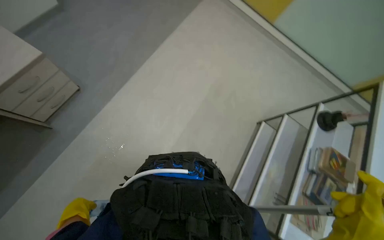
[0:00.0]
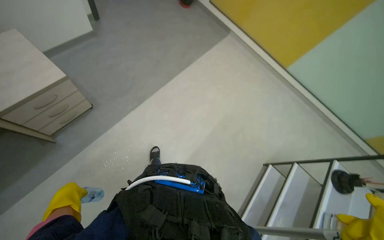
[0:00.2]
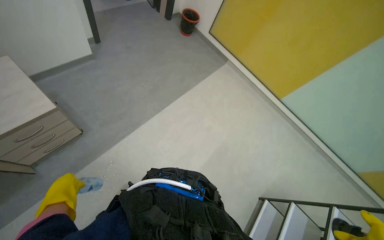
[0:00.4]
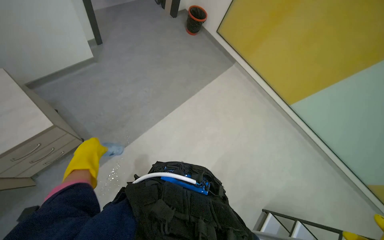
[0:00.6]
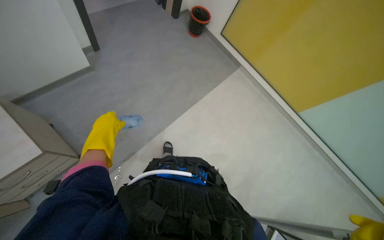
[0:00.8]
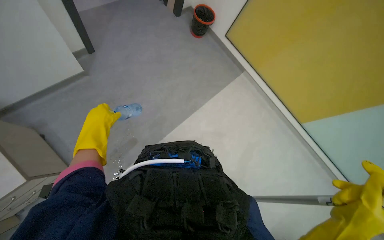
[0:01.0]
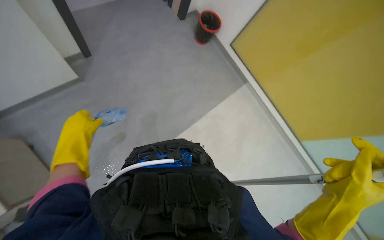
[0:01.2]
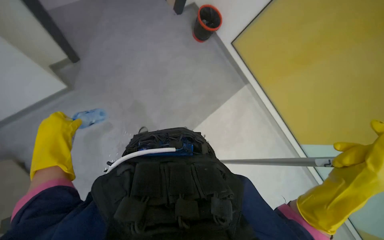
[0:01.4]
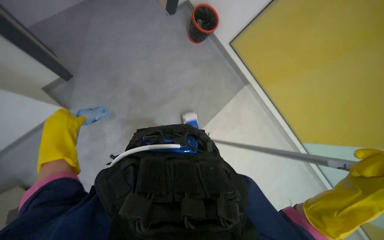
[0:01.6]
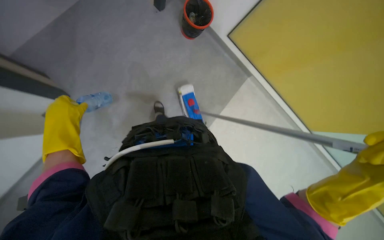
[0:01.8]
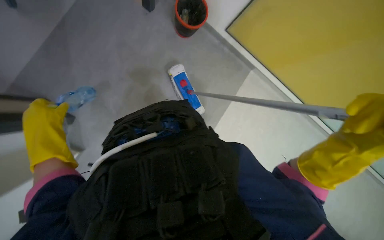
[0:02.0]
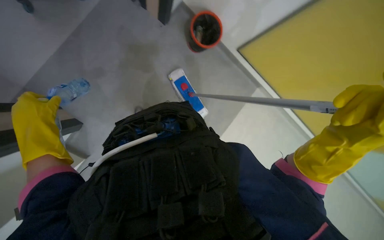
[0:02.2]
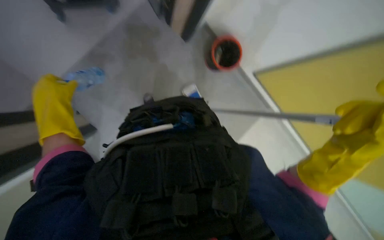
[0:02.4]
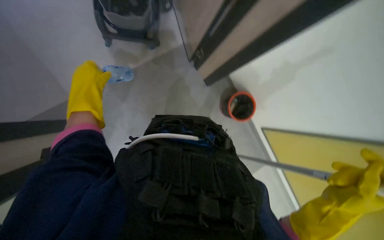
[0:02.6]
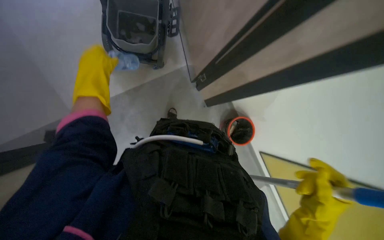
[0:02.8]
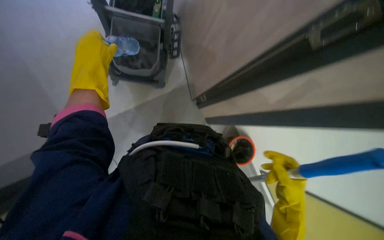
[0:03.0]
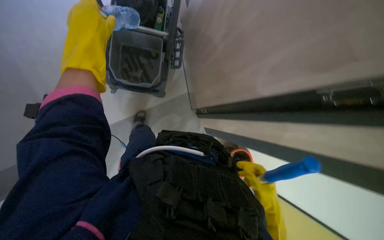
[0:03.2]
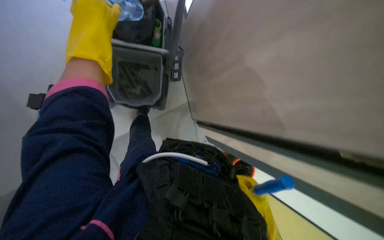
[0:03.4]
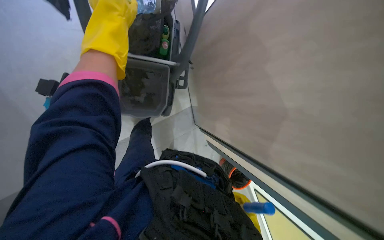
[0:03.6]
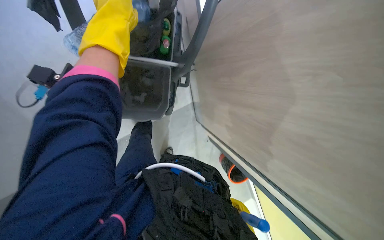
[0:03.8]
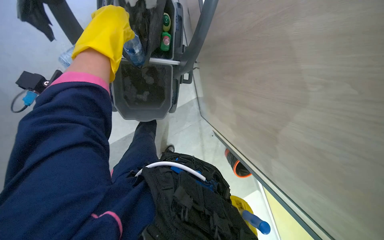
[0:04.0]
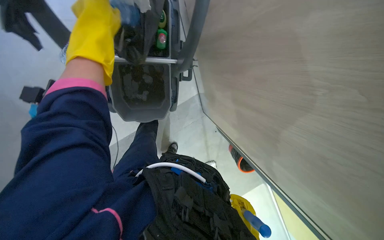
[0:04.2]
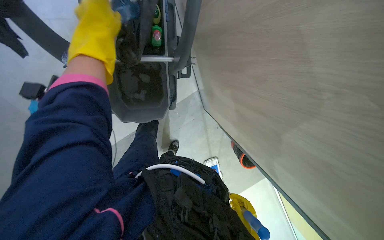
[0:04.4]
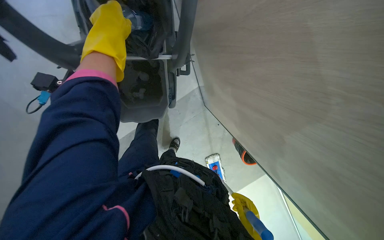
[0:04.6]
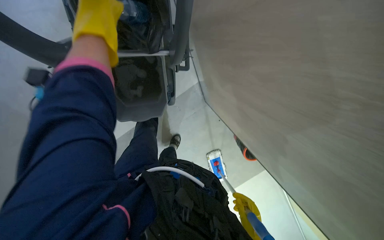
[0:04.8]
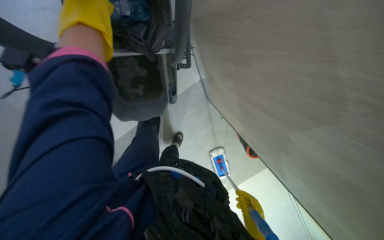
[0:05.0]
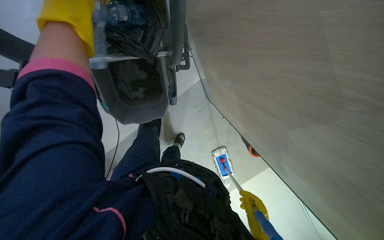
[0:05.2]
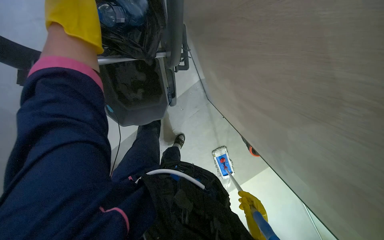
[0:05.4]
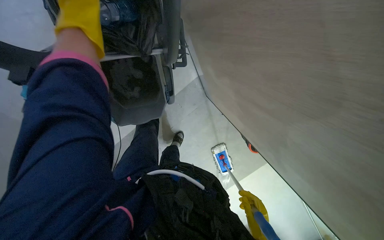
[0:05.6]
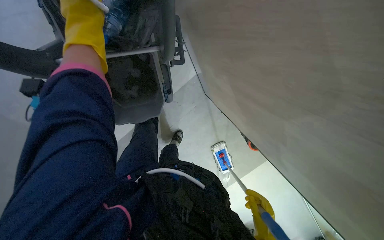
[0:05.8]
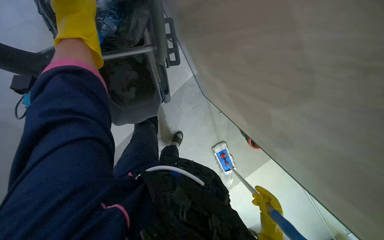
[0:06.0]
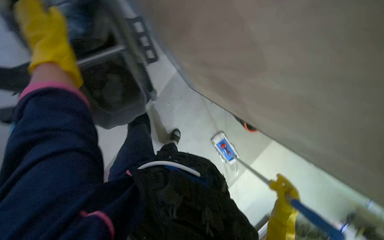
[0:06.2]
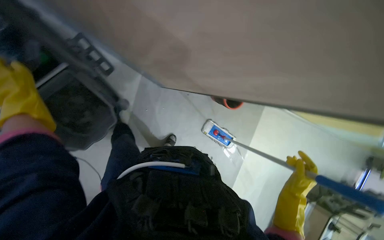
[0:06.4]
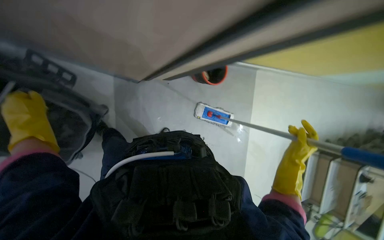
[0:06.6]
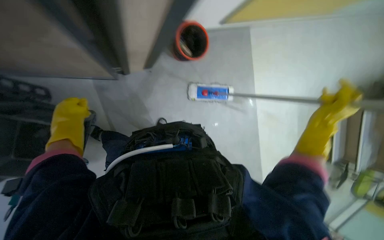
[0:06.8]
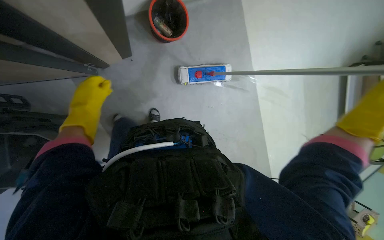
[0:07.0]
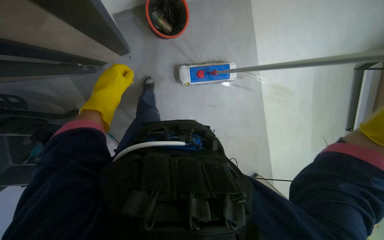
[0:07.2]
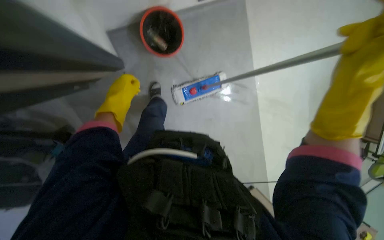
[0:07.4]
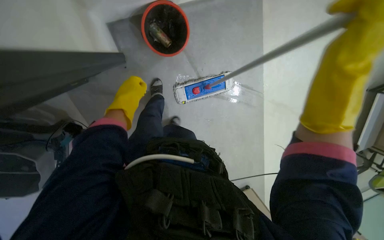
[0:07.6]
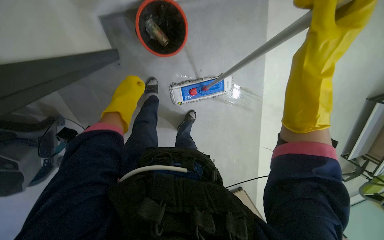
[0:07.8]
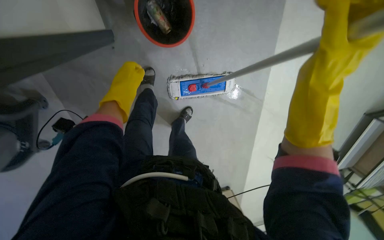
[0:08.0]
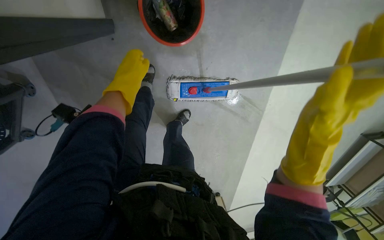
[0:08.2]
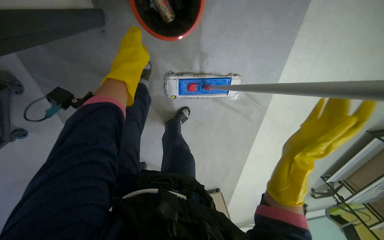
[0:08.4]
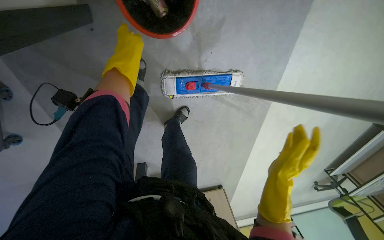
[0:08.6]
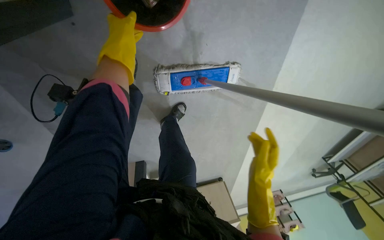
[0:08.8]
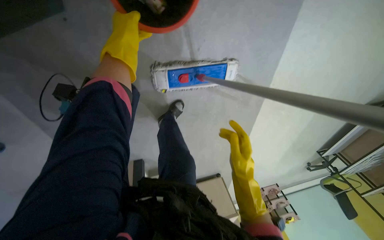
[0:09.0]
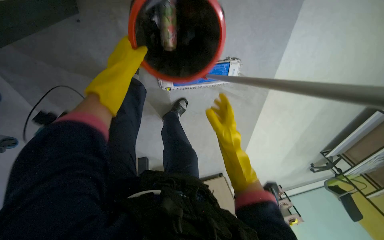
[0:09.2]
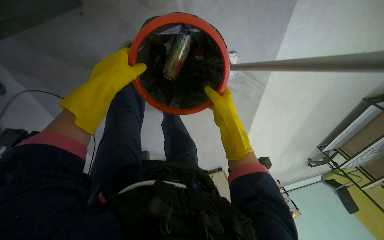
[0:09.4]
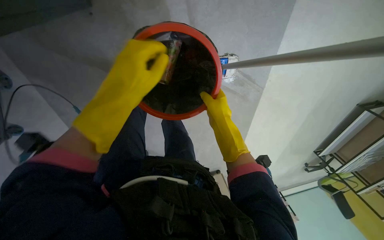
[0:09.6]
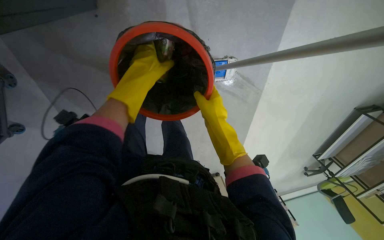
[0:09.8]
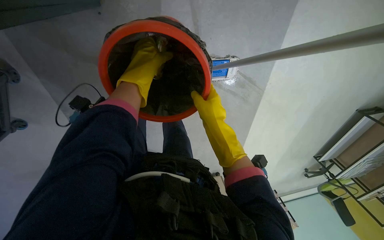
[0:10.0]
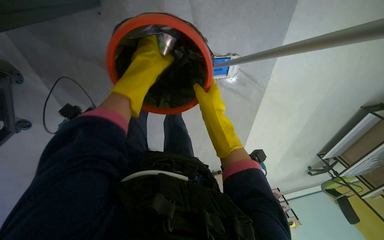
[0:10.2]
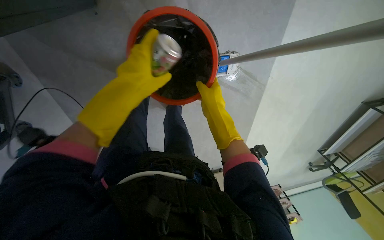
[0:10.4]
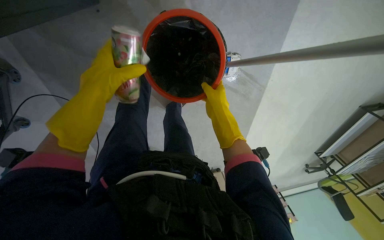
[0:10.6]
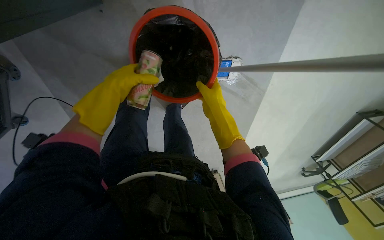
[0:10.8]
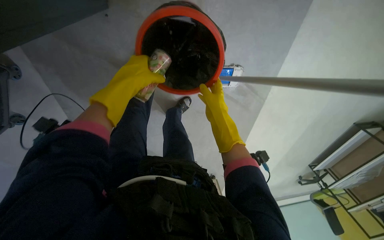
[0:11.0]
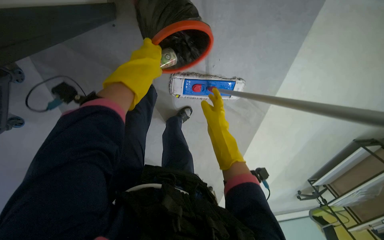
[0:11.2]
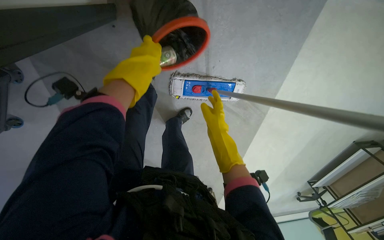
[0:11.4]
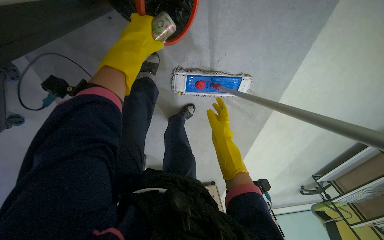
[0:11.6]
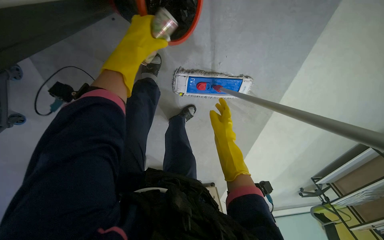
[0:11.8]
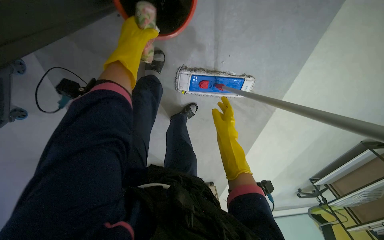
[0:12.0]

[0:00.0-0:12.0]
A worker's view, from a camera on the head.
Job: managing trash.
The whole recording: Collecting trash from floor. The worker picks up various items from the floor and places them into a trash bin on the cart.
0:00.0 to 0:01.6: The wearer moves some 1 m.
0:01.6 to 0:03.0: The camera pitches upward, by about 25 degrees.
0:03.0 to 0:04.4: The left hand goes about 10 cm nearer to the camera.
0:06.0 to 0:07.6: The wearer looks approximately 20 degrees further downward. The scene rotates counterclockwise by roughly 65 degrees.
0:07.6 to 0:09.0: The camera travels about 40 cm. The camera pitches downward, by some 15 degrees.
0:09.0 to 0:10.4: The left hand moves down the picture and nearer to the camera, roughly 30 cm. The right hand is displaced to the left and up the picture by roughly 10 cm.
0:10.4 to 0:12.0: The left hand is displaced up the picture and farther from the camera by about 20 cm.

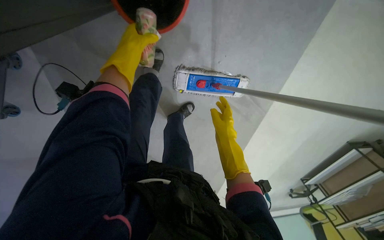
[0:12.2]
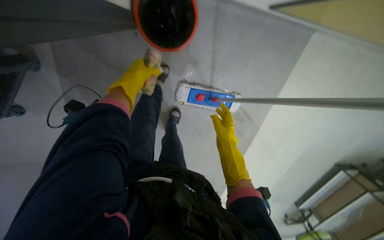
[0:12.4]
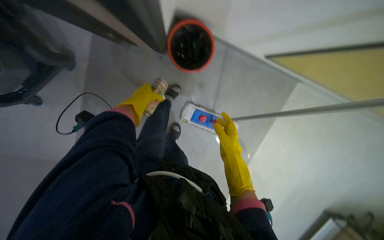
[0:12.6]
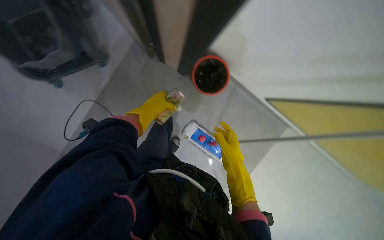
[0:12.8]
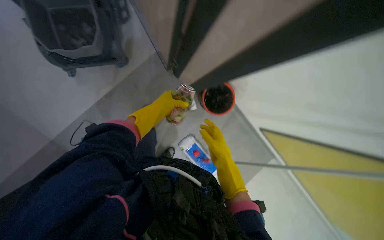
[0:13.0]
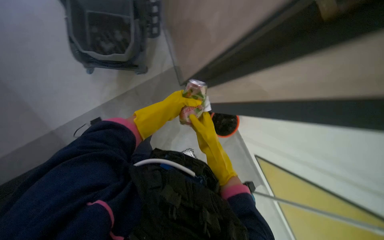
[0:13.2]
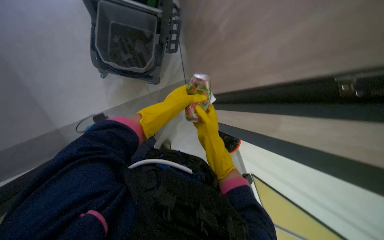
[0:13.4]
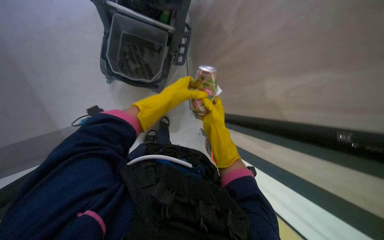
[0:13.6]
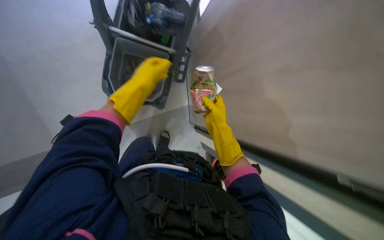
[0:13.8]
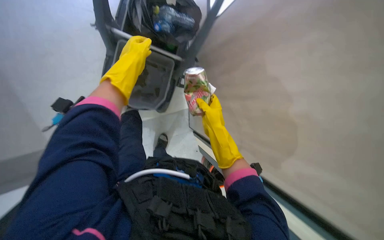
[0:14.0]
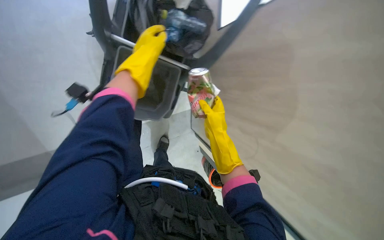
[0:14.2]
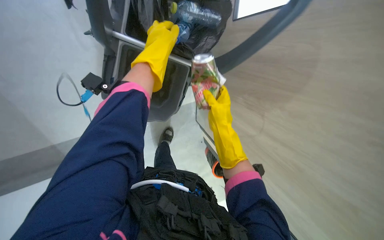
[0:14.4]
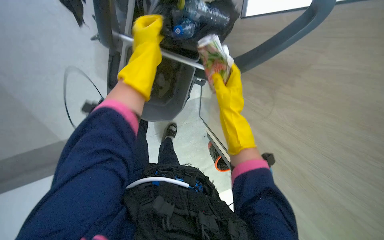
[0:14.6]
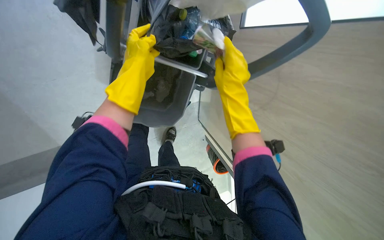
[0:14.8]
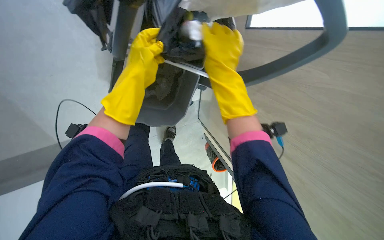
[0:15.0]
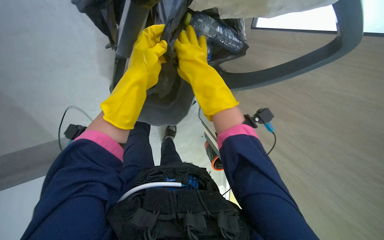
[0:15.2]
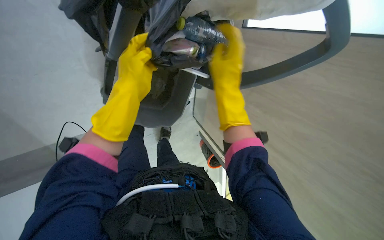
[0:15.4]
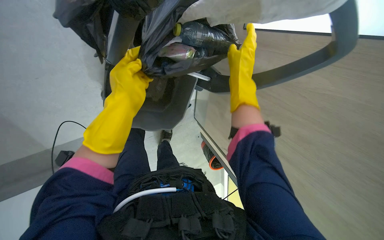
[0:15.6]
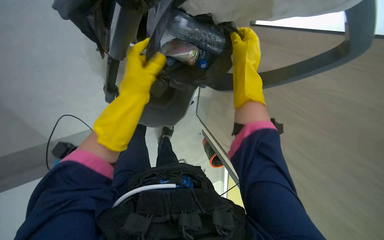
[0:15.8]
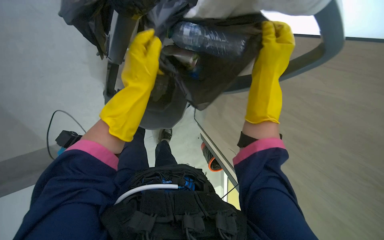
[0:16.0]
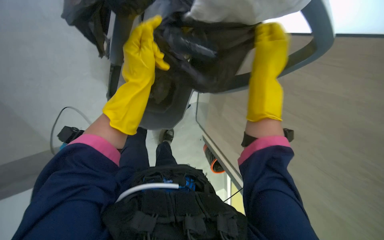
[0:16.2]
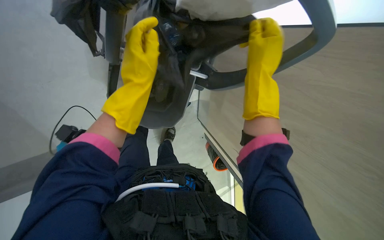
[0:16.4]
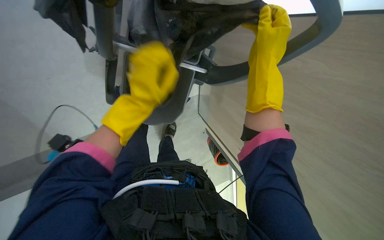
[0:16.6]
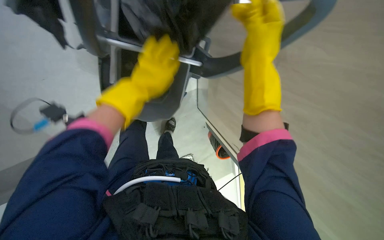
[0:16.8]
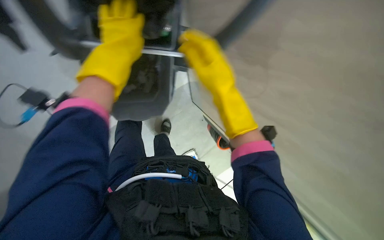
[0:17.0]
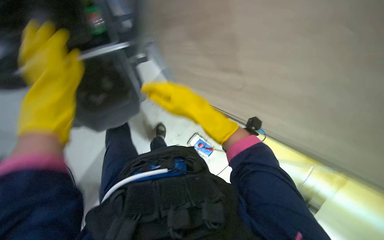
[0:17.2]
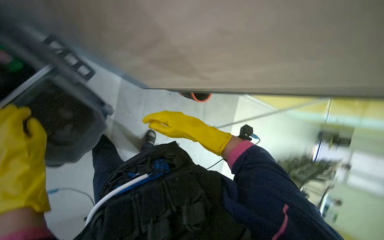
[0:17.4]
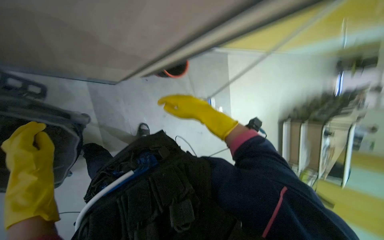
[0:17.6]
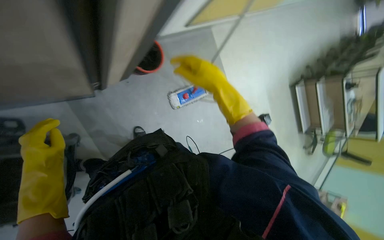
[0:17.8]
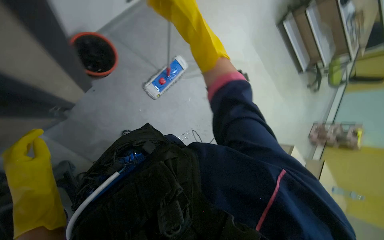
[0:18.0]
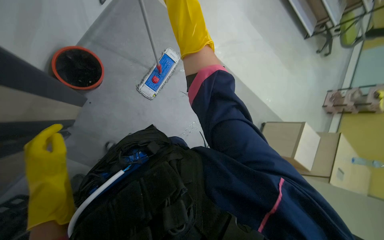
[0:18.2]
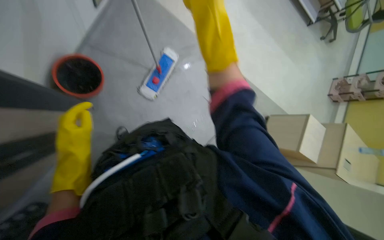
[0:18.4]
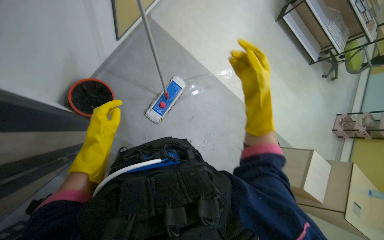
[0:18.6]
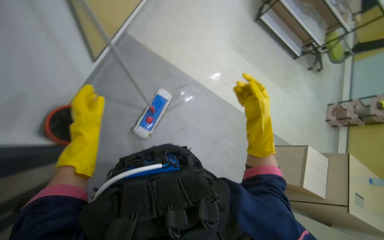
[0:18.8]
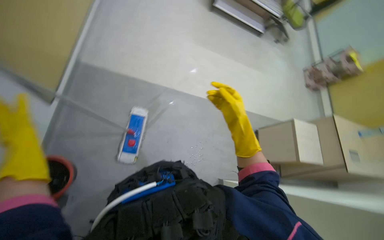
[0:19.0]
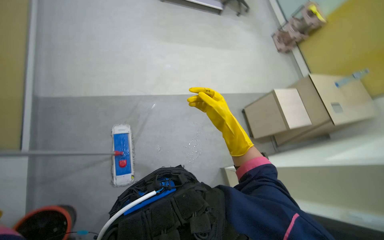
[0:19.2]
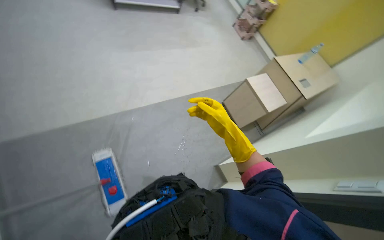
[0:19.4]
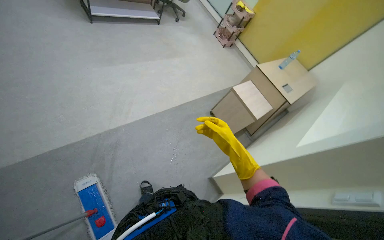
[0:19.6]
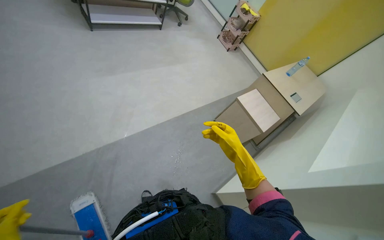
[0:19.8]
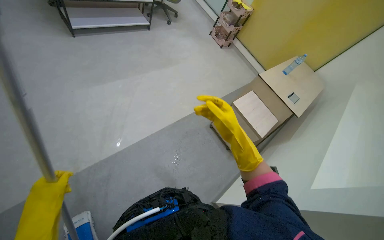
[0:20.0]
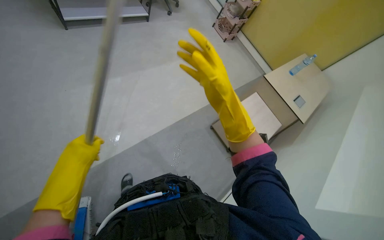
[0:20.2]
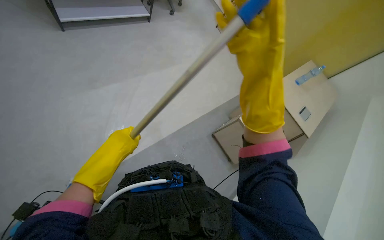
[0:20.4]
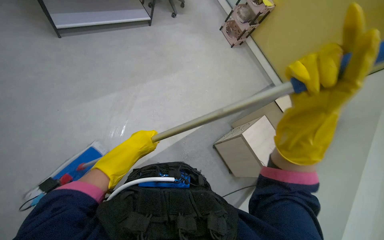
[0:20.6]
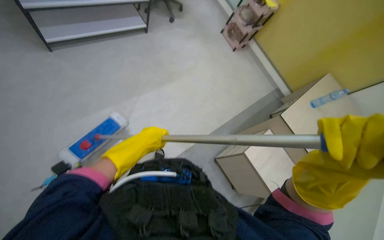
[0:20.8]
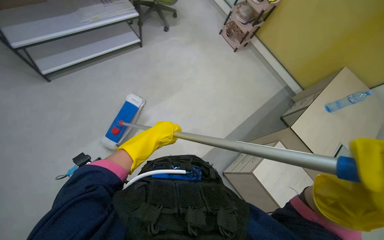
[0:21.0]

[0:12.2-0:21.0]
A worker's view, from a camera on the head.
Job: managing trash.
The whole recording: Collecting trash from floor. The worker picks up various items from the floor and places them into a trash bin on the cart.
0:12.2 to 0:13.6: The wearer looks approximately 55 degrees further upward. The scene rotates clockwise by roughly 40 degrees.
0:13.6 to 0:15.2: The left hand shifts approximately 15 cm to the left and nearer to the camera, and goes up the picture and returns, about 20 cm each way, while the right hand travels up the picture, nearer to the camera and to the left by some 30 cm.
0:15.2 to 0:16.6: The right hand travels to the right by about 20 cm.
0:16.6 to 0:18.0: The view tips downward by approximately 25 degrees. The scene rotates counterclockwise by roughly 45 degrees.
0:18.0 to 0:19.6: The camera travels roughly 60 cm. The wearer looks approximately 70 degrees further to the right.
0:19.6 to 0:21.0: The camera travels approximately 1 m. The view tips downward by about 10 degrees.
